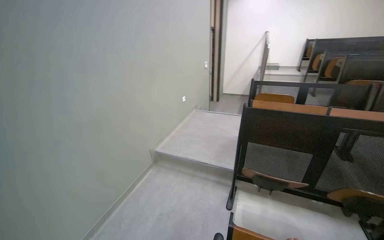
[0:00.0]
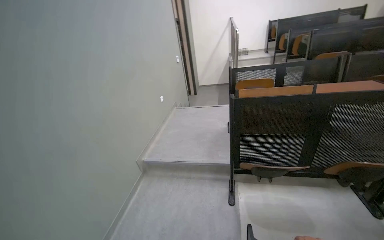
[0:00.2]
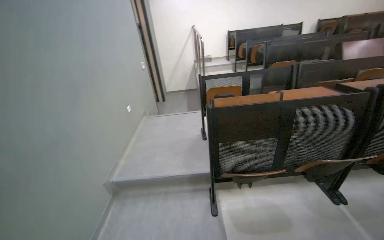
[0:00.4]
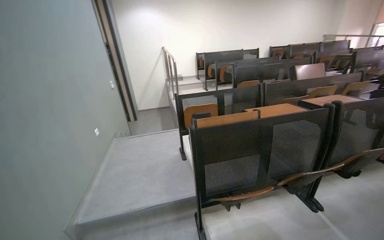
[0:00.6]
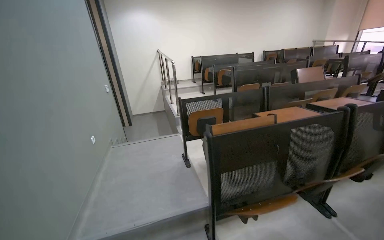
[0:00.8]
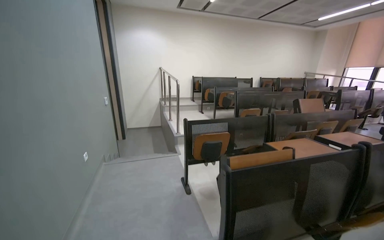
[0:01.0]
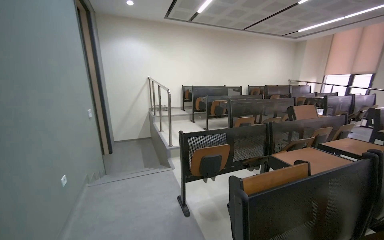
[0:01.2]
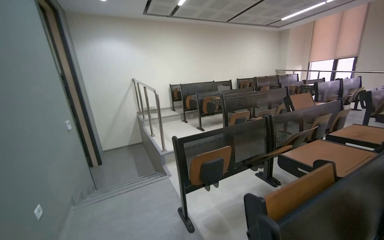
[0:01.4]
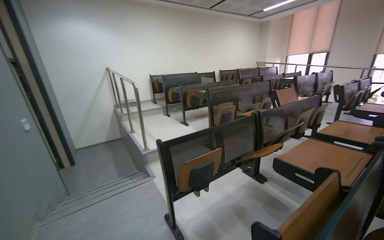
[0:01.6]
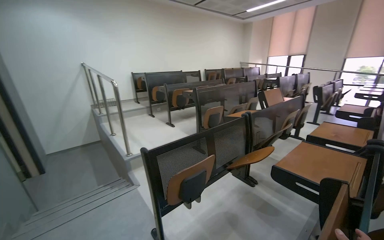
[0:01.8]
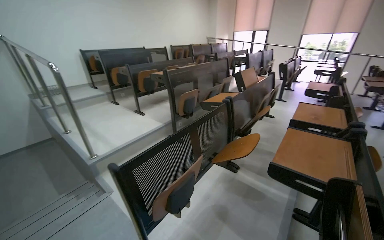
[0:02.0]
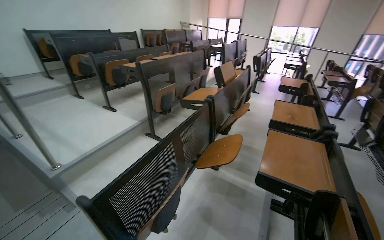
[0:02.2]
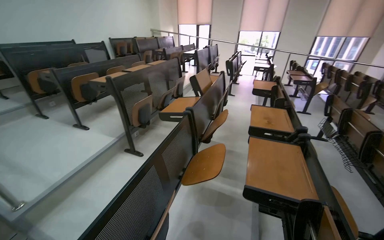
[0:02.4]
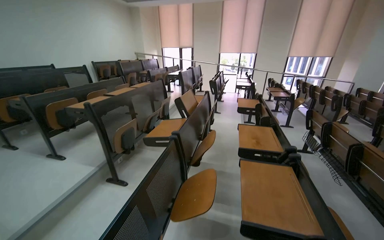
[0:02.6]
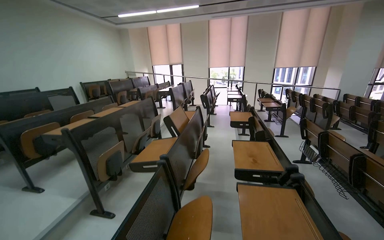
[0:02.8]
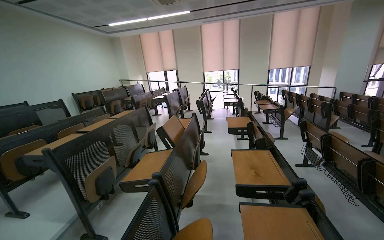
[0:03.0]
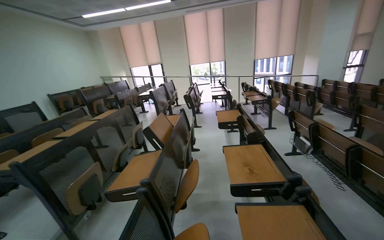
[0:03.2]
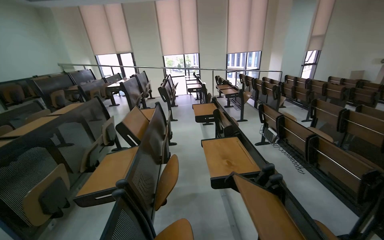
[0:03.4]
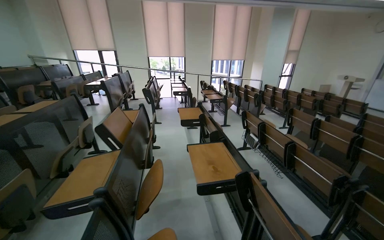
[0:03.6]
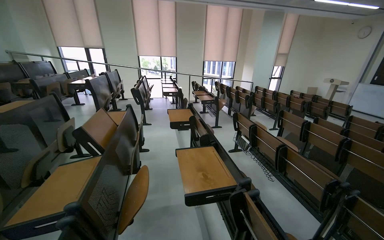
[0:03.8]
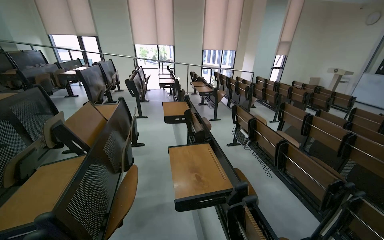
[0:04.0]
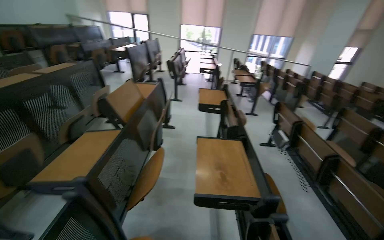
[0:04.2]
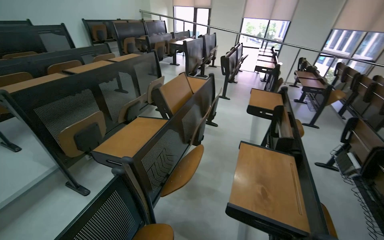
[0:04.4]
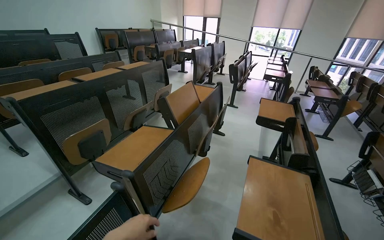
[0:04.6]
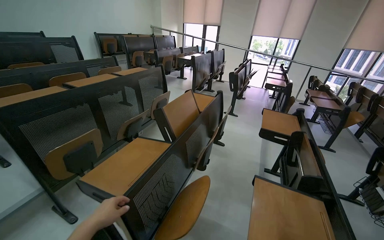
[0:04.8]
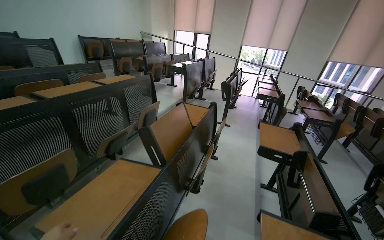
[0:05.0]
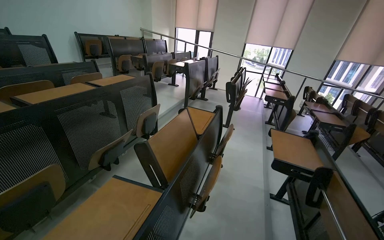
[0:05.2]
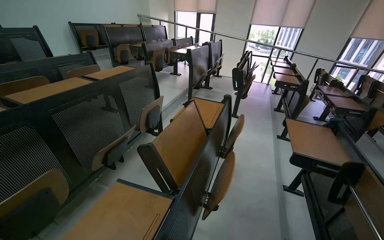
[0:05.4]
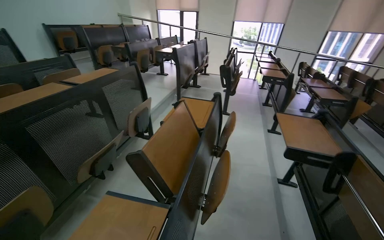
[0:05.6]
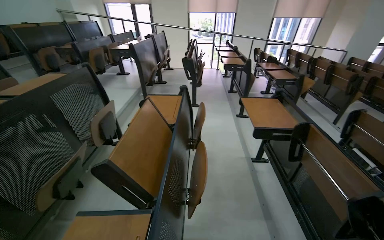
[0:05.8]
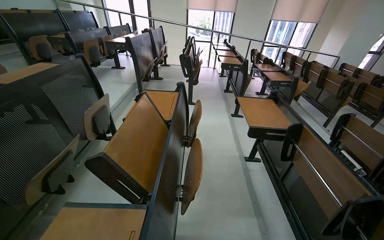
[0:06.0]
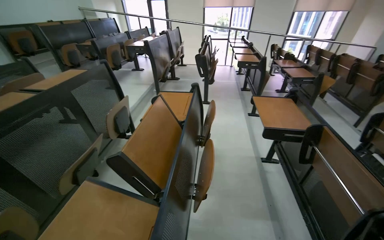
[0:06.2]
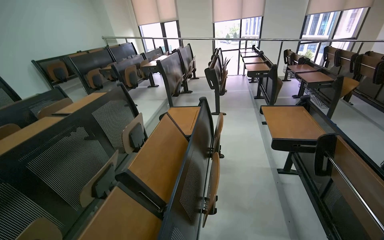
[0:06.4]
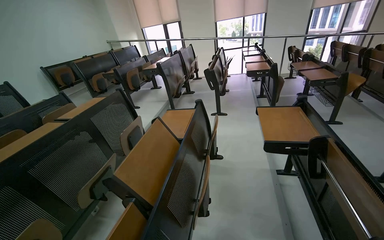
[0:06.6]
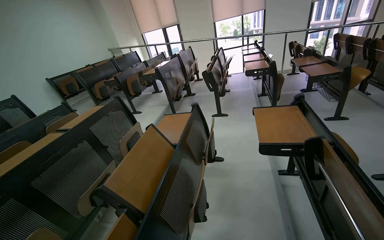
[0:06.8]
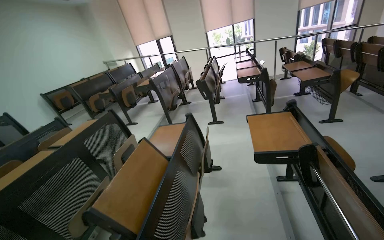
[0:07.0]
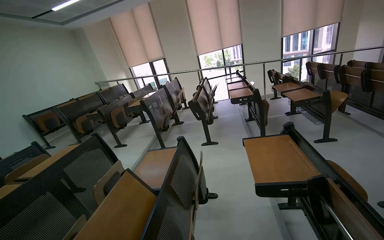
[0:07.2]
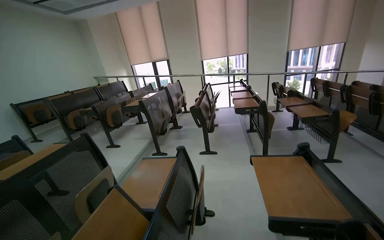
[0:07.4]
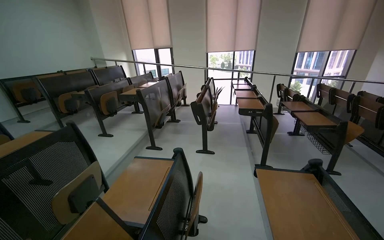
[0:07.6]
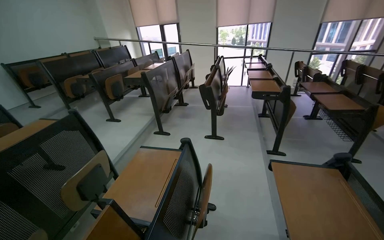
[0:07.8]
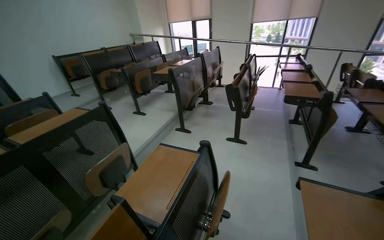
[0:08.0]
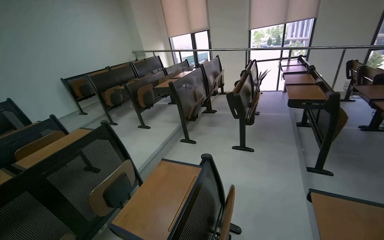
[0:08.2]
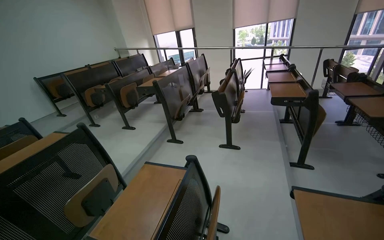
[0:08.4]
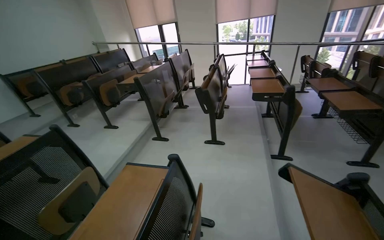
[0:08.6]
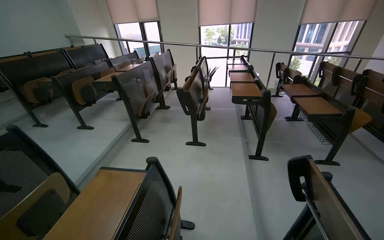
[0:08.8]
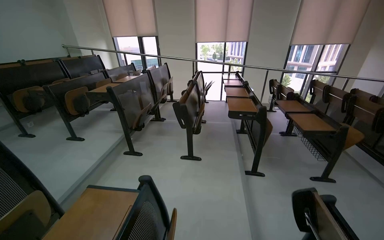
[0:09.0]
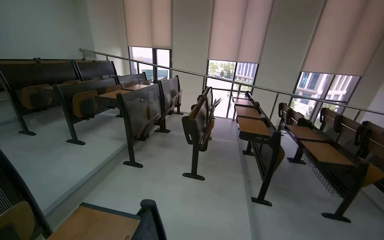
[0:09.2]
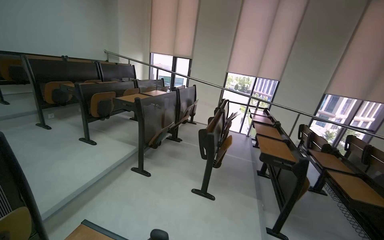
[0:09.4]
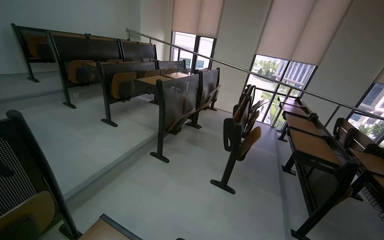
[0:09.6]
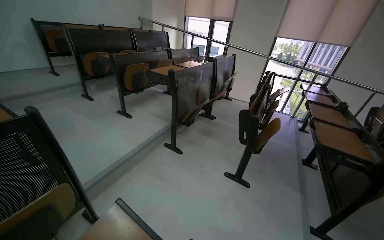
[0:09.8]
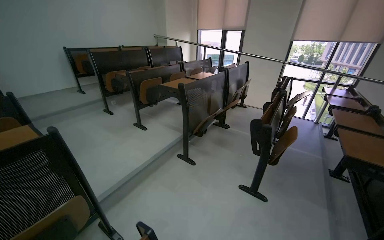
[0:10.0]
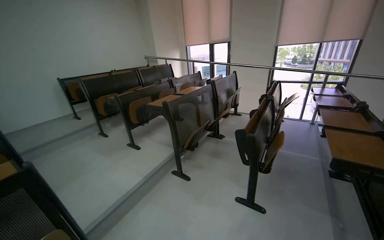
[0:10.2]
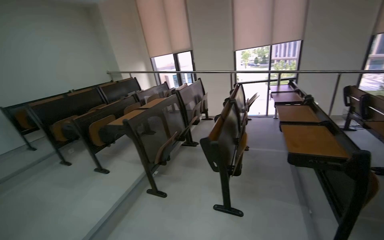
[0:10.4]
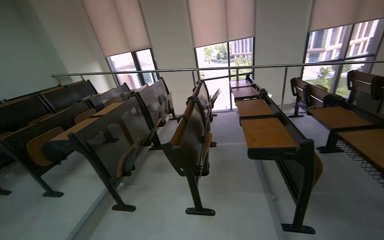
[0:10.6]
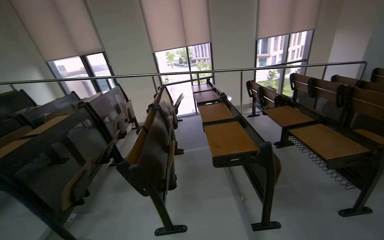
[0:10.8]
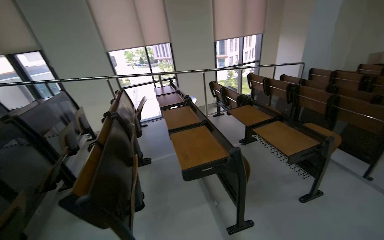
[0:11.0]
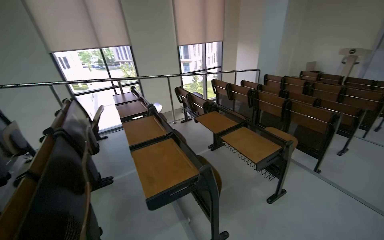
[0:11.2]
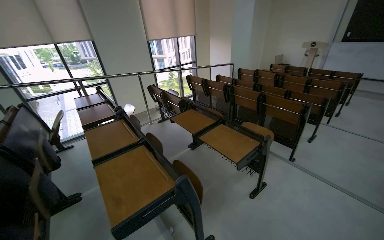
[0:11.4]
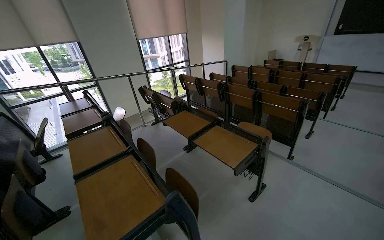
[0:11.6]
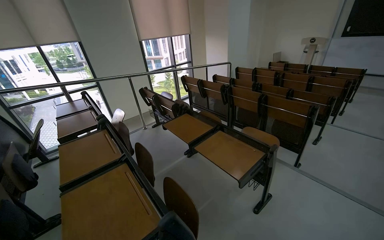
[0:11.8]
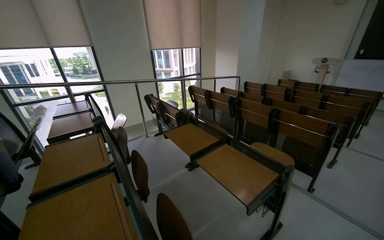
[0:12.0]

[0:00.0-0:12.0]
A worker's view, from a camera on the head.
Job: organizing items.
The whole recording: Organizing classroom desks. The worker adjusts desks, collects papers and a pen, and places papers into a rack.
0:00.0 to 0:01.6: The wearer moves approximately 1 m. The wearer looks roughly 55 degrees further to the right. The view tips upward by approximately 10 degrees.
0:01.6 to 0:03.0: The head travels approximately 90 cm. The head rotates about 45 degrees to the right.
0:03.0 to 0:04.4: The camera travels approximately 50 cm. The camera pitches downward, by some 15 degrees.
0:04.4 to 0:06.0: The head travels some 70 cm. The head rotates about 20 degrees to the right.
0:06.0 to 0:07.6: The camera is carried about 50 cm.
0:09.0 to 0:10.4: The camera is carried roughly 60 cm. The view swings some 15 degrees to the left.
0:10.4 to 0:12.0: The head travels some 1 m. The wearer's head swings approximately 55 degrees to the right.

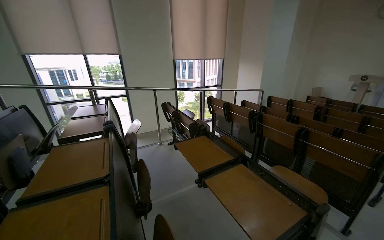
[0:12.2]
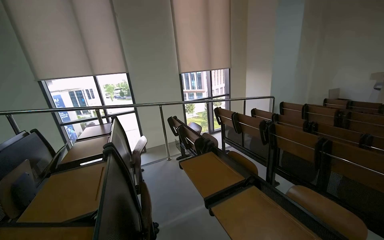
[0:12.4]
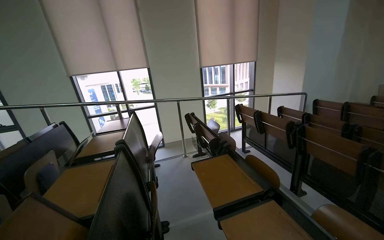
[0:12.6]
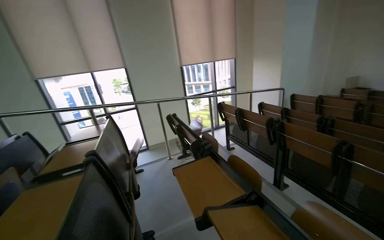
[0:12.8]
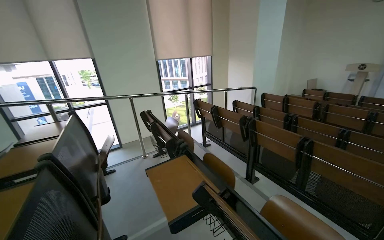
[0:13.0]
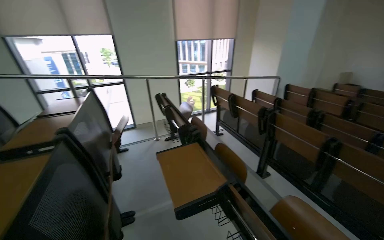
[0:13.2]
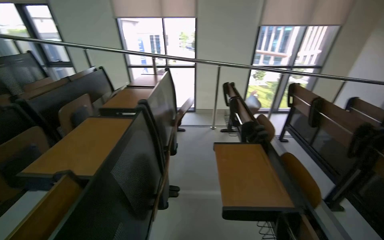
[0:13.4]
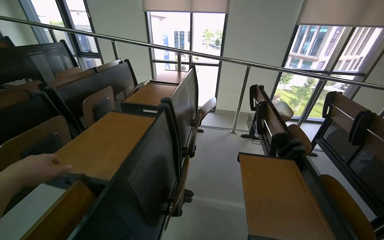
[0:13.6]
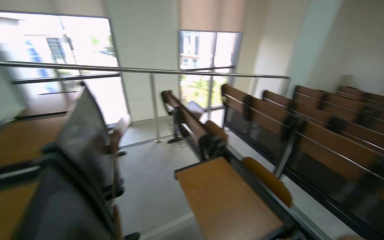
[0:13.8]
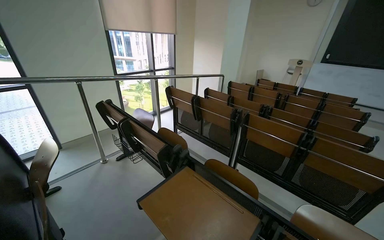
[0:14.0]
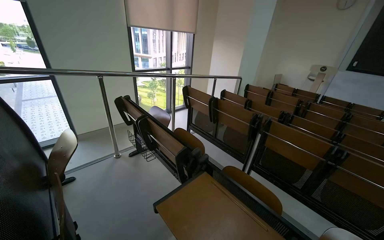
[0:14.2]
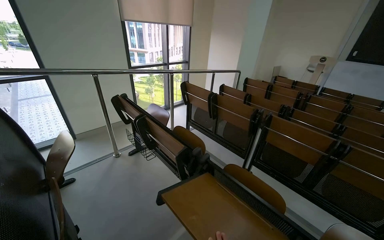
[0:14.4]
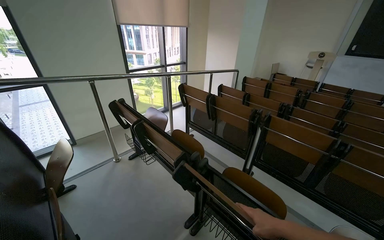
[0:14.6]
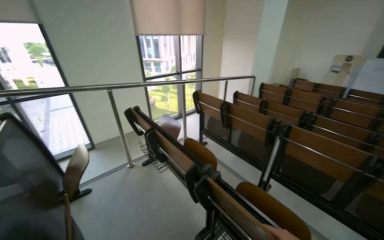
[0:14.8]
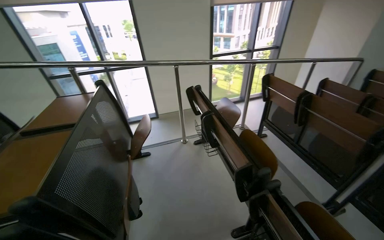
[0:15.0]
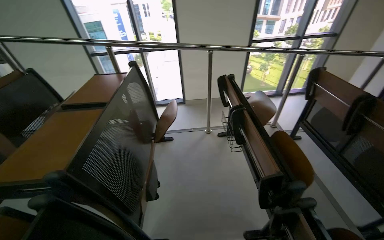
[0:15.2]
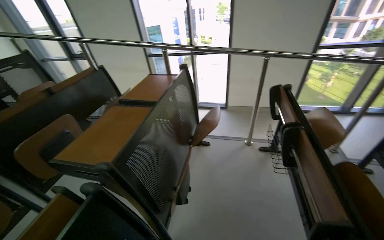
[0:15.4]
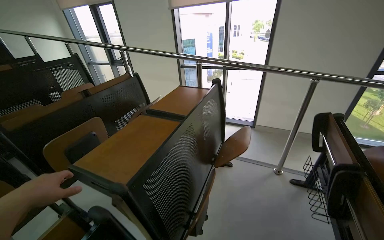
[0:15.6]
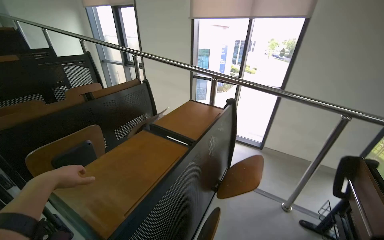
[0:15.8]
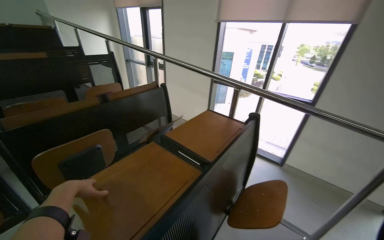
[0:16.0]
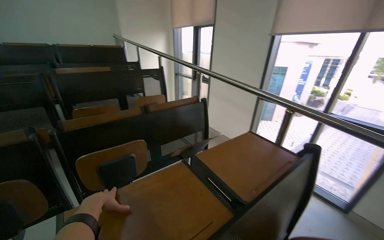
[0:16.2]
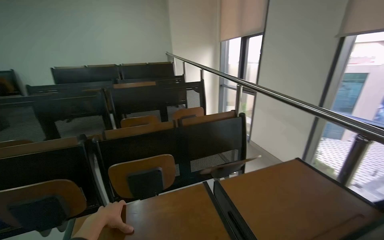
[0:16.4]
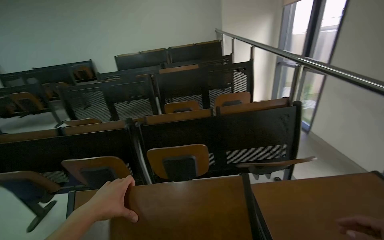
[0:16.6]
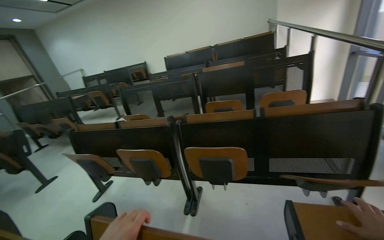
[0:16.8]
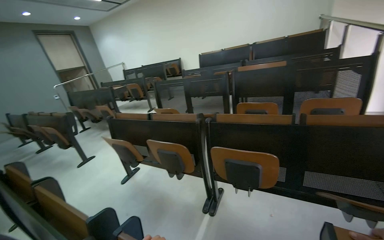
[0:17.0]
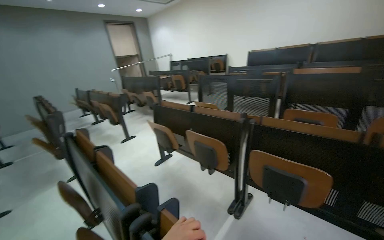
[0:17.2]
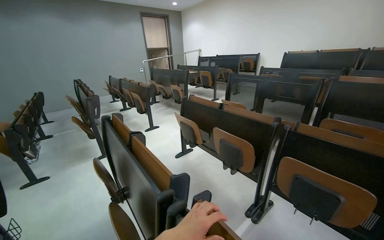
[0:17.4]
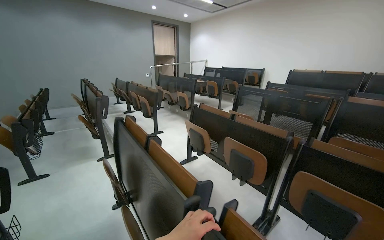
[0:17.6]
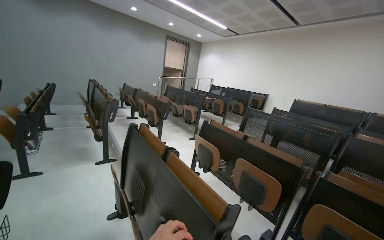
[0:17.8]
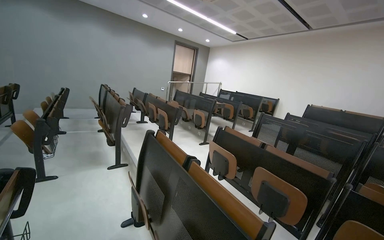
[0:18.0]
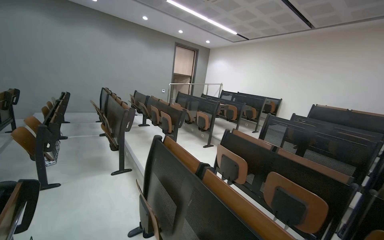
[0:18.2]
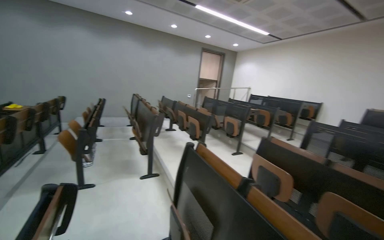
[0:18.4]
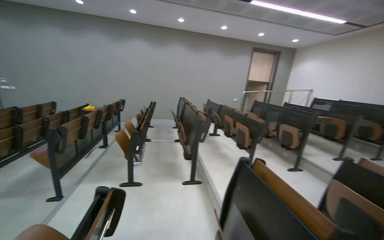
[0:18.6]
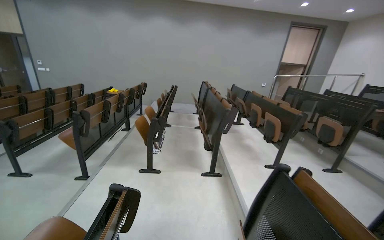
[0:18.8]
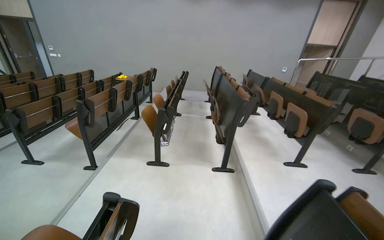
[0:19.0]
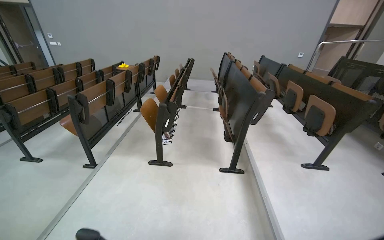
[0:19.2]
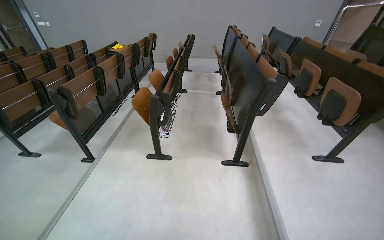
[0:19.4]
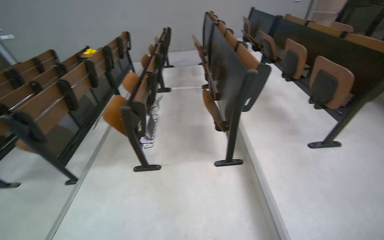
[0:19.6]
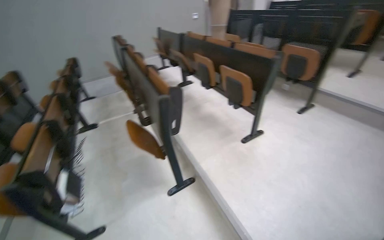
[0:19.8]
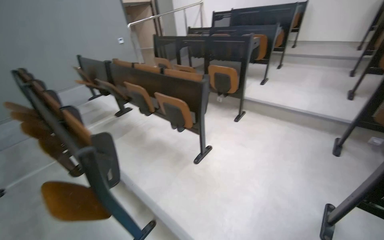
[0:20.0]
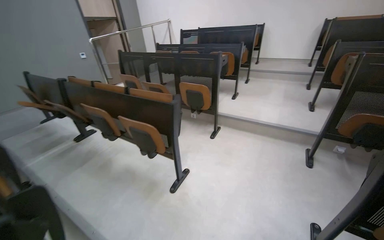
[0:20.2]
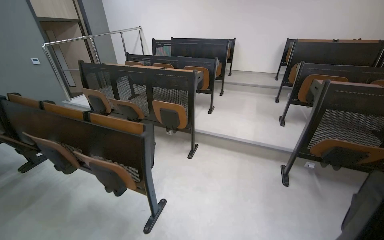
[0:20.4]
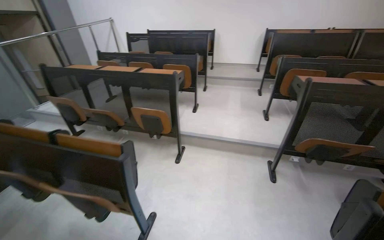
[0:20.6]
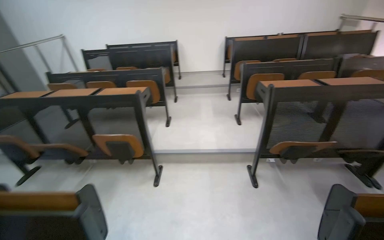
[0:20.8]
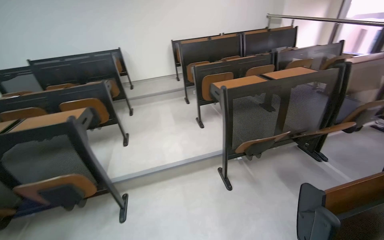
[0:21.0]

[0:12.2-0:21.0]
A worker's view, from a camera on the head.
Job: organizing items.
The whole recording: Organizing classroom desks. The worker adjusts desks, collects papers and a pen, and places papers into a rack.
0:12.2 to 0:13.6: The camera travels about 50 cm. The wearer's head swings about 35 degrees to the left.
0:13.6 to 0:15.2: The camera is carried about 60 cm.
0:15.2 to 0:16.6: The camera travels about 80 cm. The wearer looks roughly 90 degrees further to the left.
0:16.6 to 0:18.0: The camera travels approximately 60 cm. The head rotates some 60 degrees to the left.
0:18.0 to 0:19.6: The wearer moves some 1.5 m. The view pans to the left by roughly 40 degrees. The camera pitches downward, by about 20 degrees.
0:19.6 to 0:21.0: The camera travels about 1 m. The wearer's head swings approximately 105 degrees to the right. The view tips upward by approximately 20 degrees.
